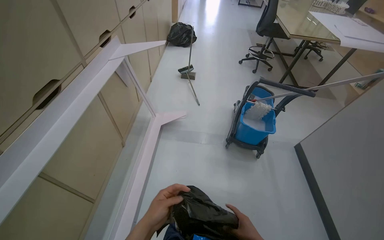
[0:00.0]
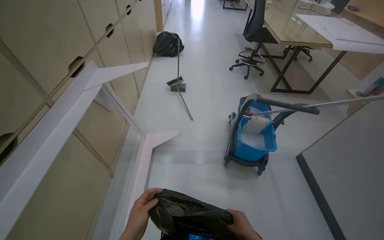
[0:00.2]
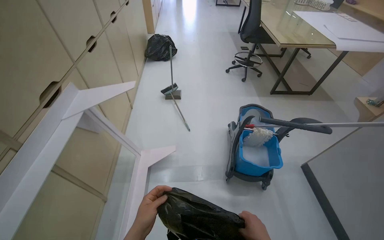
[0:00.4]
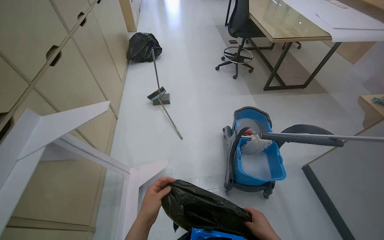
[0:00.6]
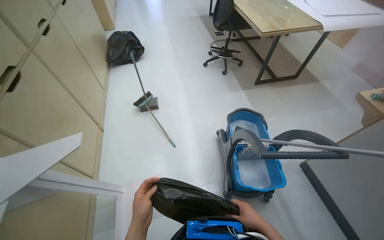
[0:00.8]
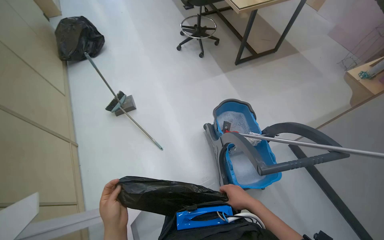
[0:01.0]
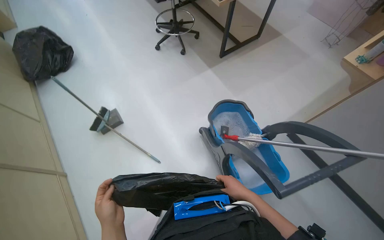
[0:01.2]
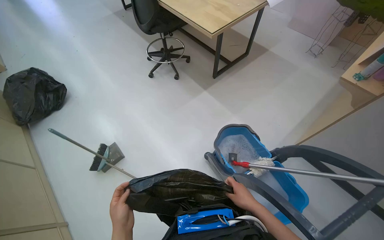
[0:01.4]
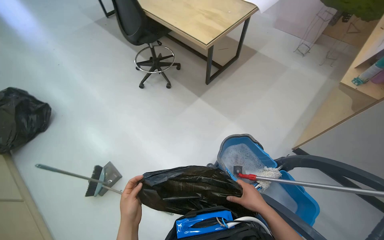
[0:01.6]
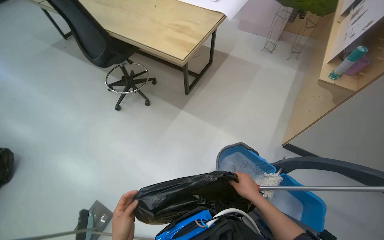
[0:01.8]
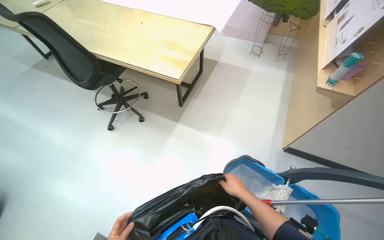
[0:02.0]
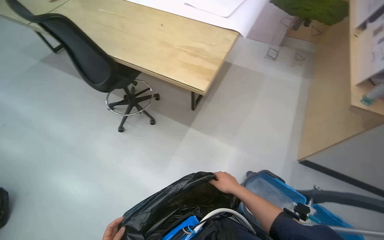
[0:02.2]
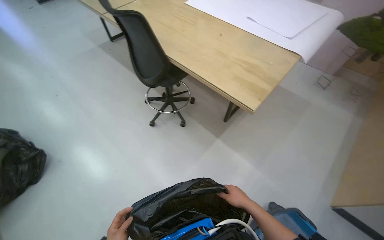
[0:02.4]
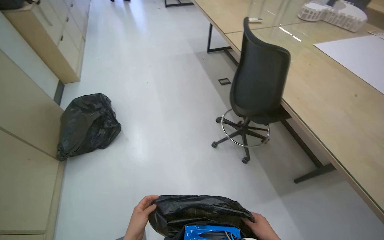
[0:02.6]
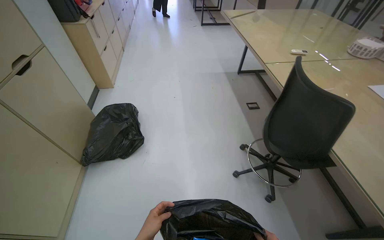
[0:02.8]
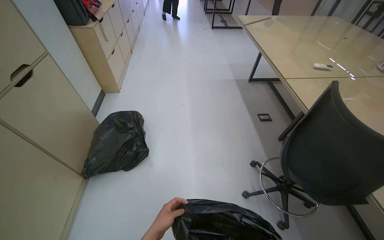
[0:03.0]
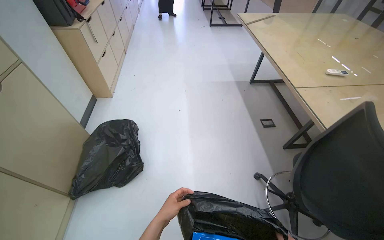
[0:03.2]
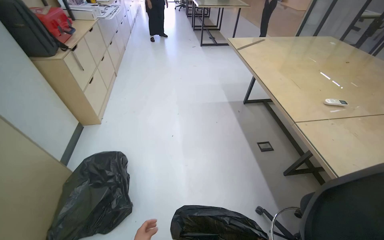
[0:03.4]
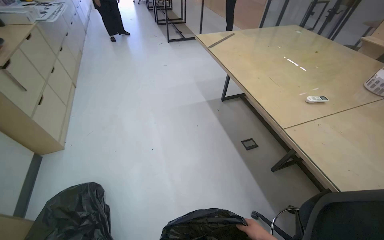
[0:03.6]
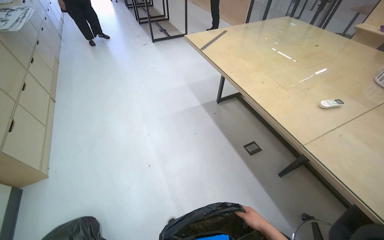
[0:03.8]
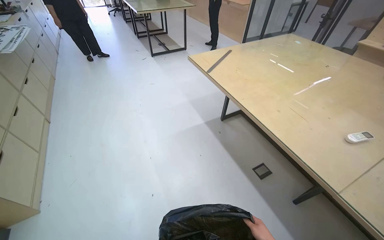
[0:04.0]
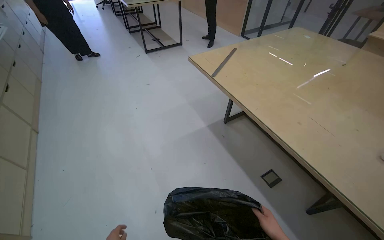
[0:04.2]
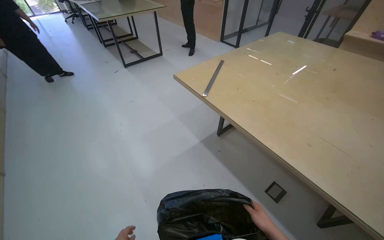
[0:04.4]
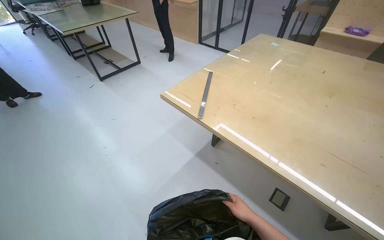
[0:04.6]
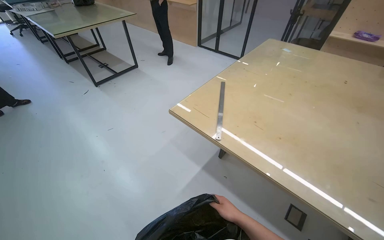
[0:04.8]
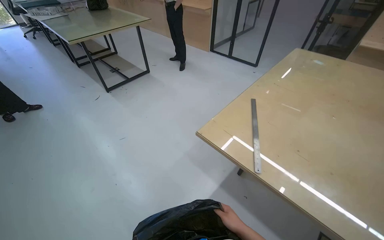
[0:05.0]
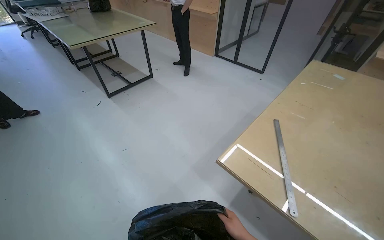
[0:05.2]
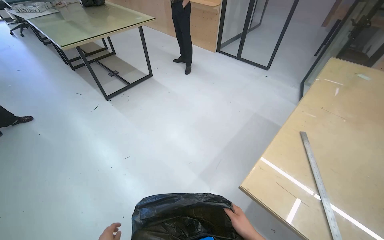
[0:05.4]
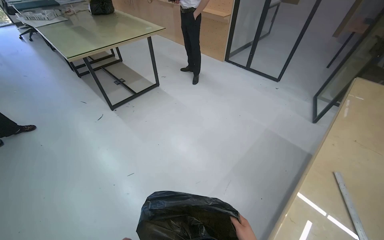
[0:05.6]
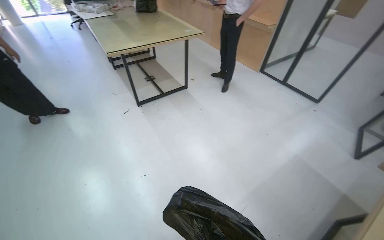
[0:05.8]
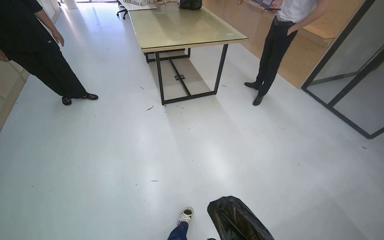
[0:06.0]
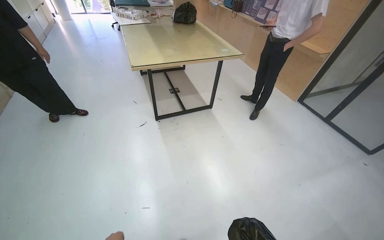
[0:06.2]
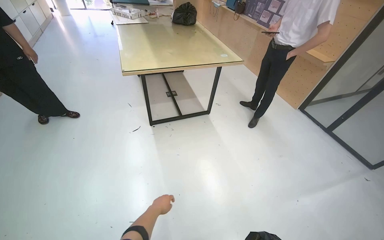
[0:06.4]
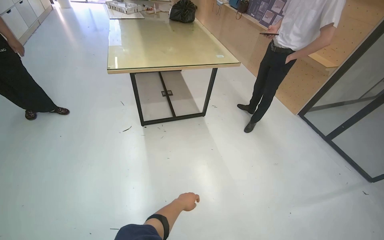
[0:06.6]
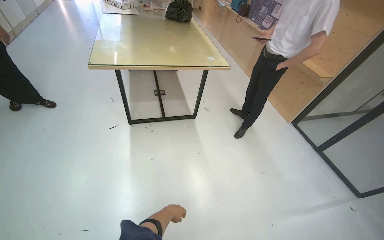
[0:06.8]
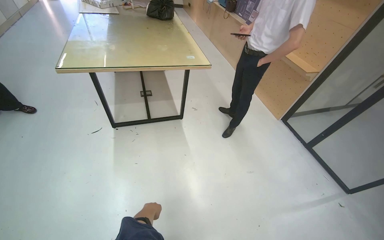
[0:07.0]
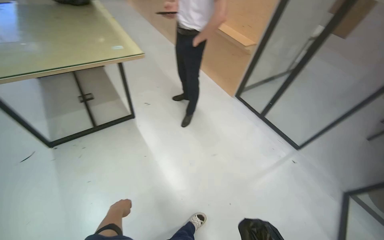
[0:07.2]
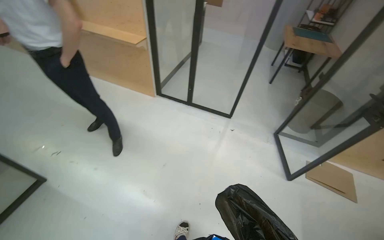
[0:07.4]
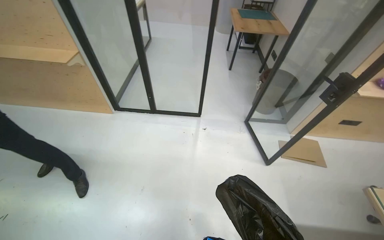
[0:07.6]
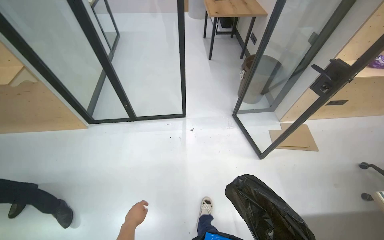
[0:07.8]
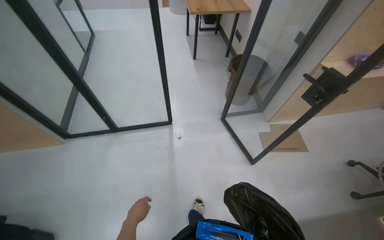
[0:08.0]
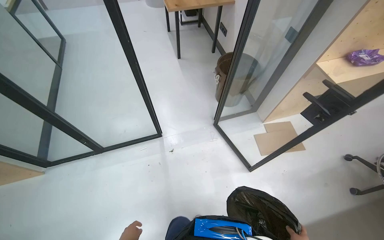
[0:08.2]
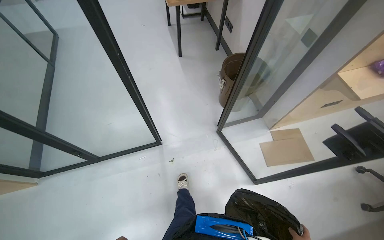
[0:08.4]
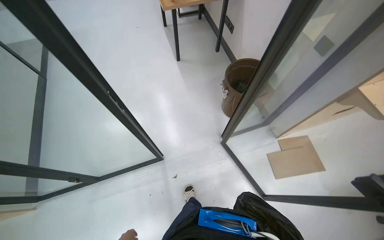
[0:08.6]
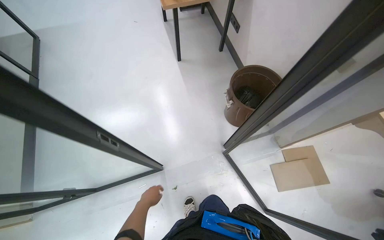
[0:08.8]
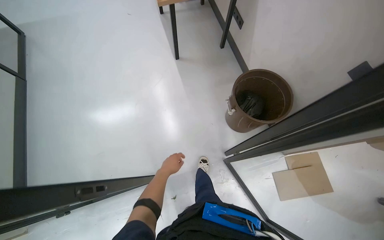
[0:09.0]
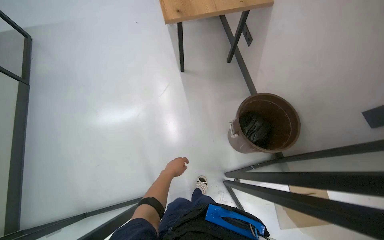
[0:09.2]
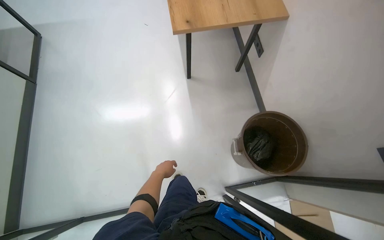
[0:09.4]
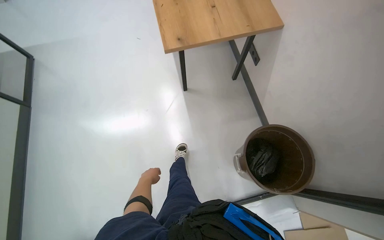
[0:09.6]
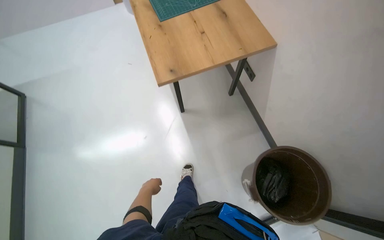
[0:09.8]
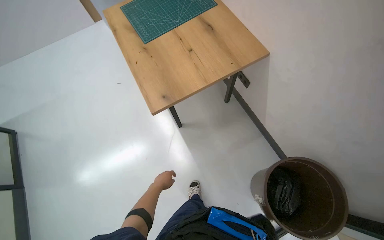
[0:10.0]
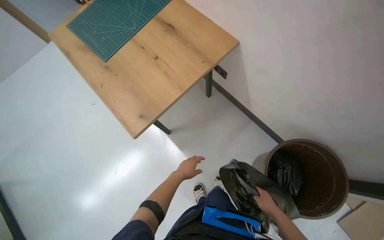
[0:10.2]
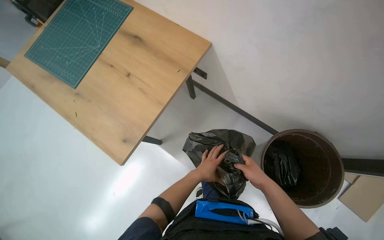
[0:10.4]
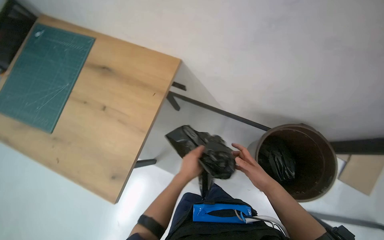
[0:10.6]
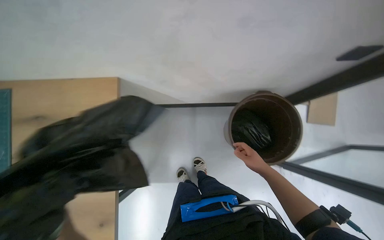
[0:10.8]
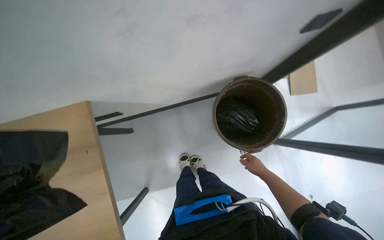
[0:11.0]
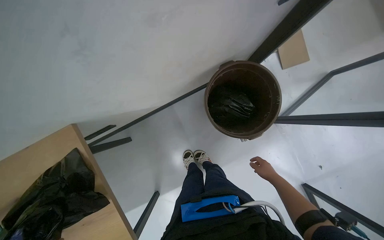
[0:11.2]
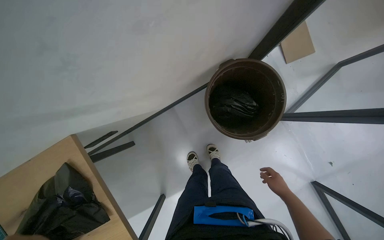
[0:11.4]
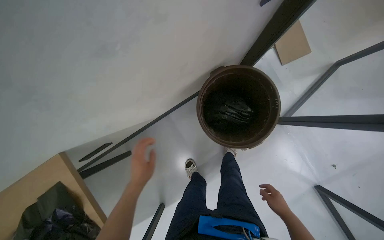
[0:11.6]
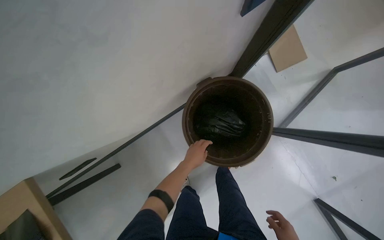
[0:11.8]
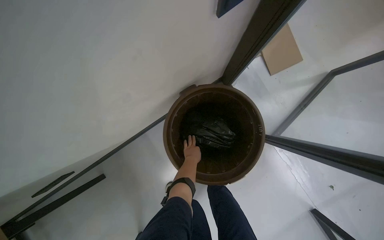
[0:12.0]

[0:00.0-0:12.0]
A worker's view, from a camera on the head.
Job: managing trash.
The whole recording: Managing and consolidating trash. The worker collects and consolidates trash into bags, then places them into a larger paper bag.
0:00.0 to 0:01.6: The head travels some 1.5 m. The head turns to the right by some 55 degrees.
0:01.6 to 0:03.0: The wearer moves some 1.5 m. The wearer looks roughly 25 degrees further to the left.
0:03.0 to 0:04.4: The wearer moves about 1.5 m. The wearer's head swings about 30 degrees to the right.
0:04.4 to 0:06.0: The wearer moves some 1.5 m.
0:06.0 to 0:07.6: The wearer moves approximately 1.5 m. The head turns to the right by approximately 65 degrees.
0:07.6 to 0:09.0: The head travels approximately 1.5 m. The camera pitches downward, by roughly 20 degrees.
0:09.0 to 0:10.4: The head travels about 90 cm. The scene rotates counterclockwise by about 40 degrees.
0:10.4 to 0:12.0: The camera travels roughly 70 cm. The scene turns about 70 degrees counterclockwise in the picture.

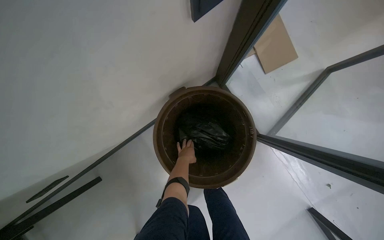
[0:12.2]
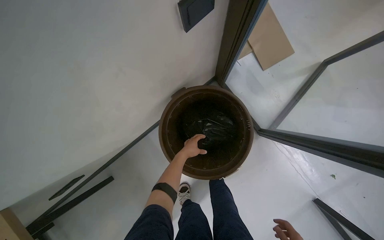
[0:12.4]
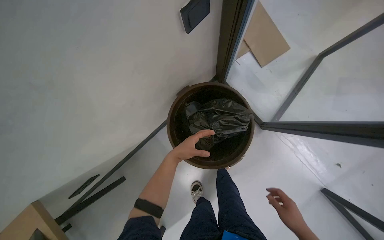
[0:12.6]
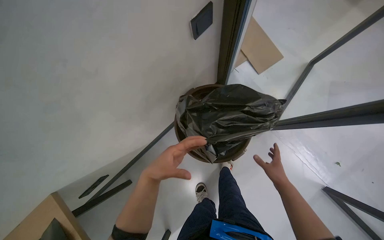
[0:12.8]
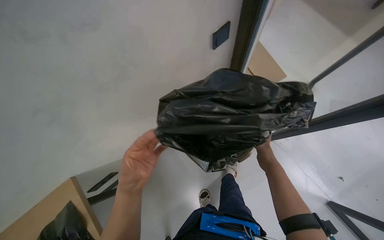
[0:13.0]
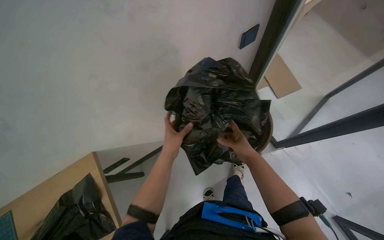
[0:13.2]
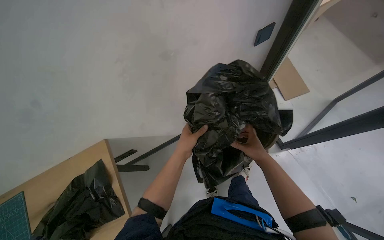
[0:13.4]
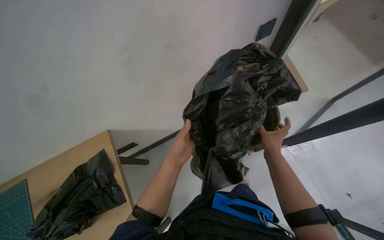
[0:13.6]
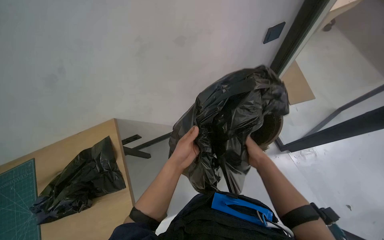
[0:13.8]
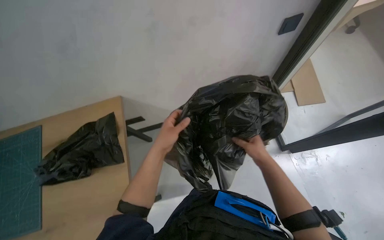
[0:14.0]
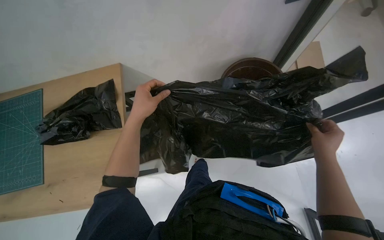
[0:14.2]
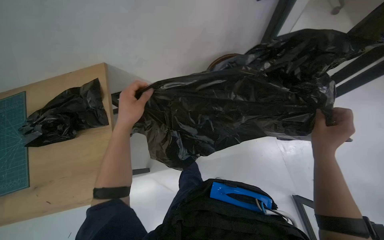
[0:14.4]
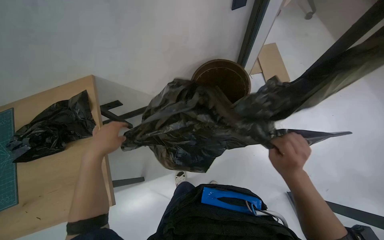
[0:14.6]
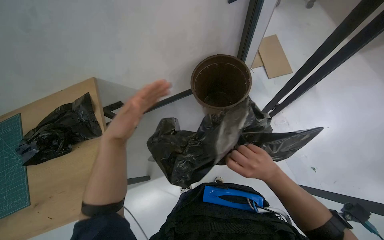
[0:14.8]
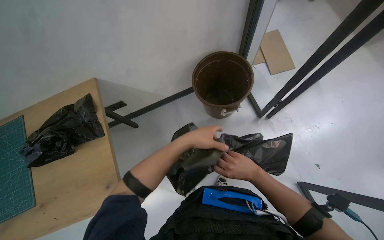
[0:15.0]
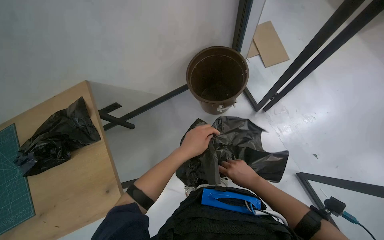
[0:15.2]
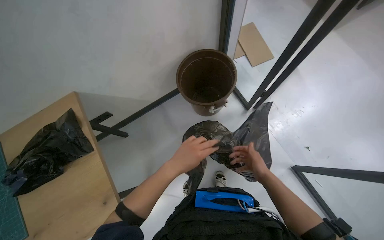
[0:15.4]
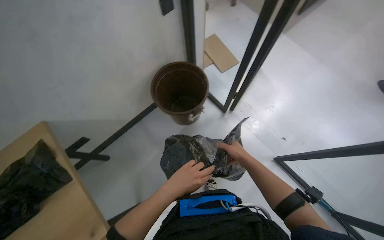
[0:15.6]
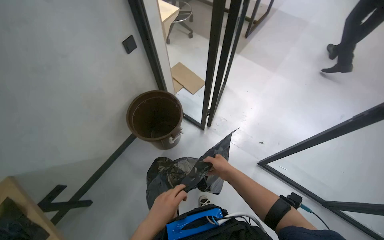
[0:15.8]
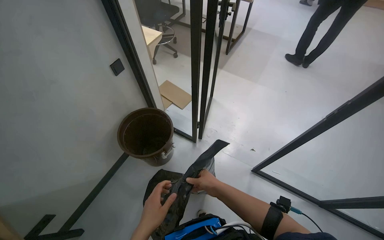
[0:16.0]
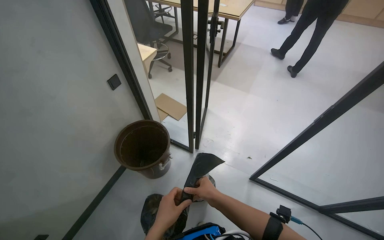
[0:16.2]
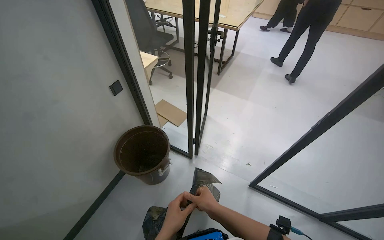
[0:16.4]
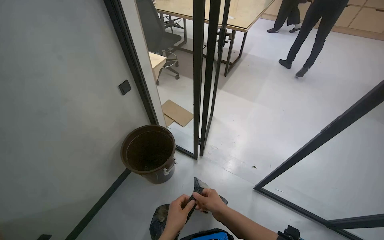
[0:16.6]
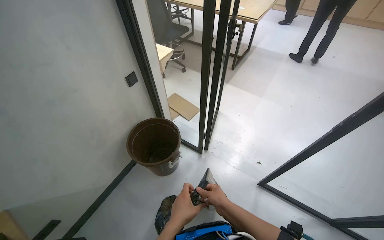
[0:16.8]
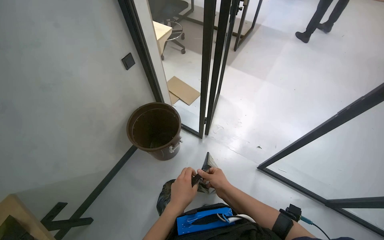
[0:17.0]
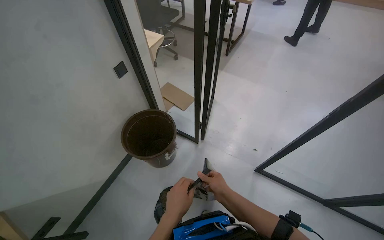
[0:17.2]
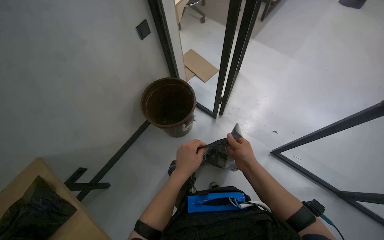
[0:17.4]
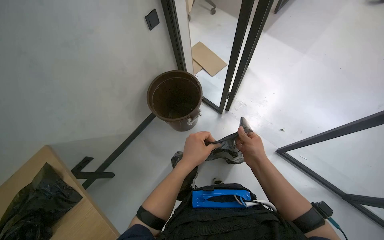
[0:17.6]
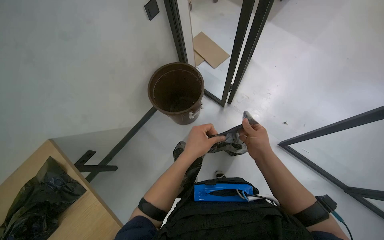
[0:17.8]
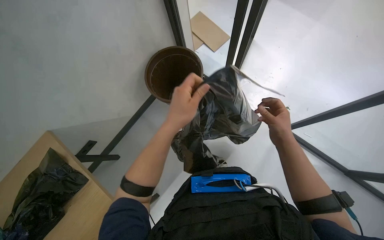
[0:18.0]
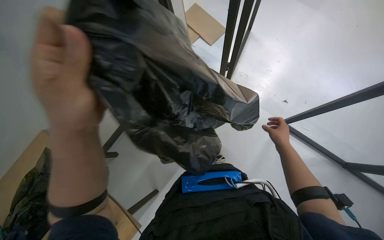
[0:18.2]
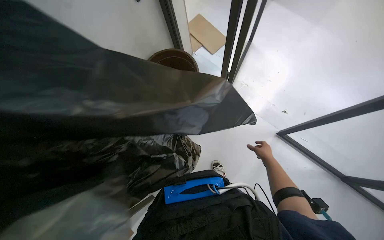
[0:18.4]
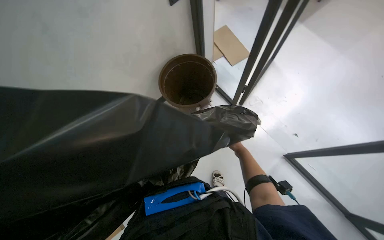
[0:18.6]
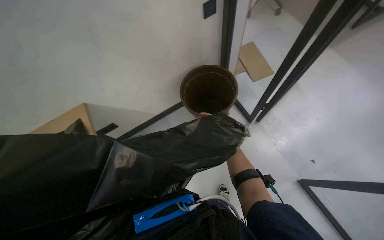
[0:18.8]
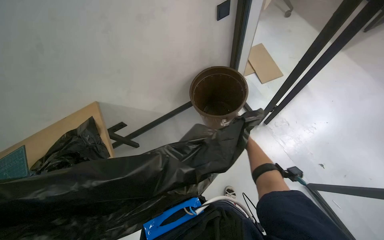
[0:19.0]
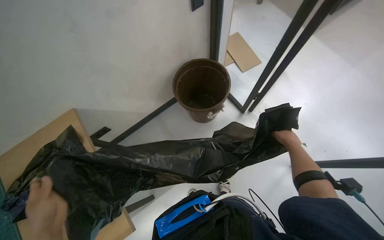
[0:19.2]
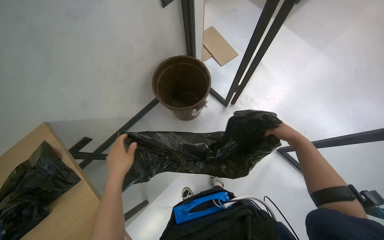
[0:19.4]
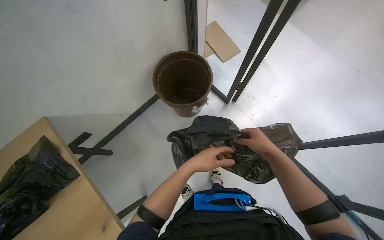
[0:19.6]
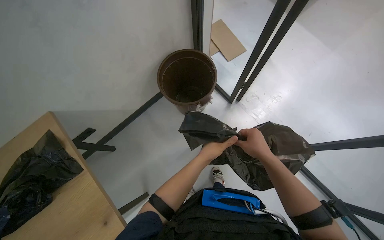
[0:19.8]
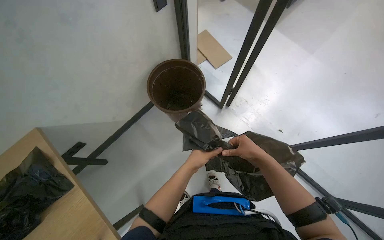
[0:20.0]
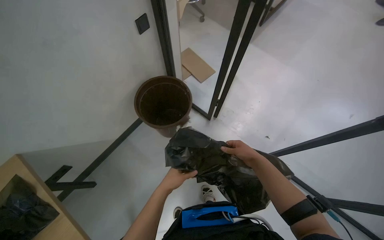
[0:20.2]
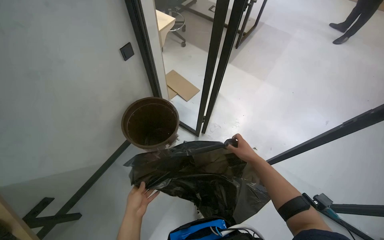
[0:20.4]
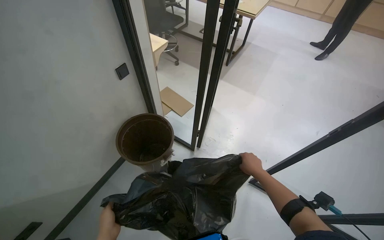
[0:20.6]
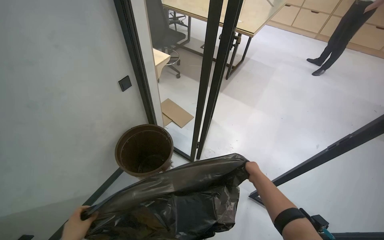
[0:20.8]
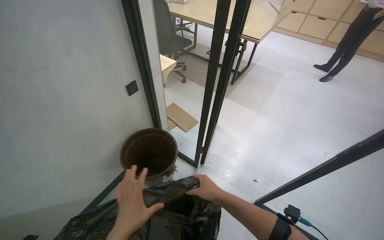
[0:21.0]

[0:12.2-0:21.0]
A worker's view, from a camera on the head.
Job: managing trash.
The whole recording: Managing and consolidating trash. The worker collects and consolidates trash into bags, then places them into a larger paper bag.
0:12.2 to 0:13.6: The camera is carried roughly 60 cm. The view tilts approximately 15 degrees upward.
0:13.6 to 0:15.2: The left hand reaches about 20 cm to the left, then returns. The right hand travels down the picture by some 25 cm, and moves about 15 cm nearer to the camera and comes back.
0:15.2 to 0:16.6: The head turns to the right by roughly 35 degrees. The view tilts about 25 degrees upward.
0:16.6 to 0:18.0: The wearer looks roughly 25 degrees further downward. The right hand travels to the right by about 10 cm, while the left hand moves up the picture, some 15 cm.
0:19.6 to 0:21.0: The view tilts roughly 25 degrees upward. The right hand goes about 10 cm to the left.
